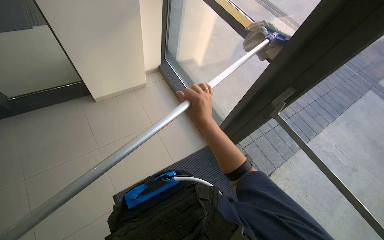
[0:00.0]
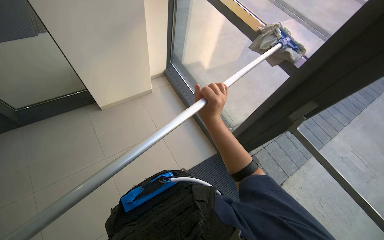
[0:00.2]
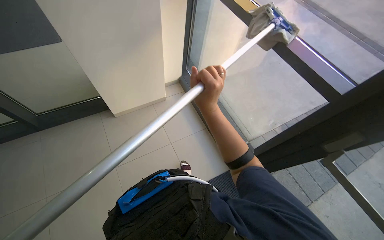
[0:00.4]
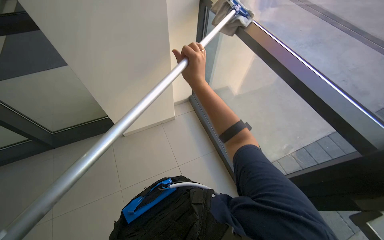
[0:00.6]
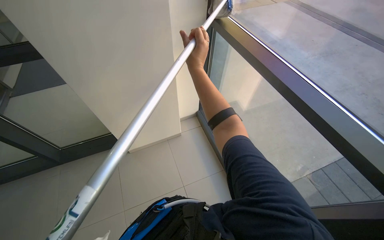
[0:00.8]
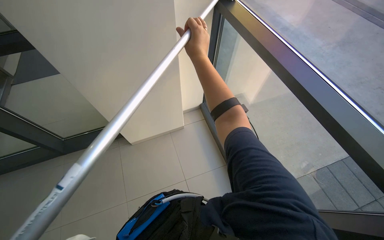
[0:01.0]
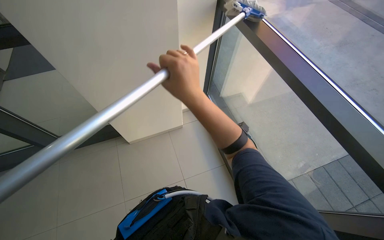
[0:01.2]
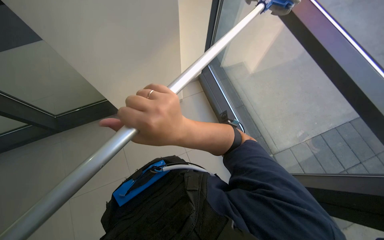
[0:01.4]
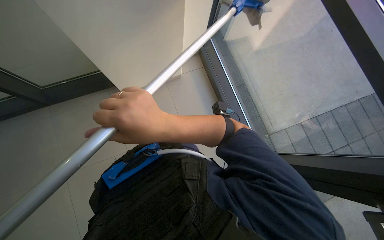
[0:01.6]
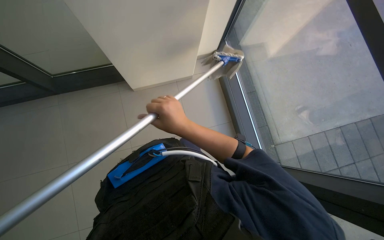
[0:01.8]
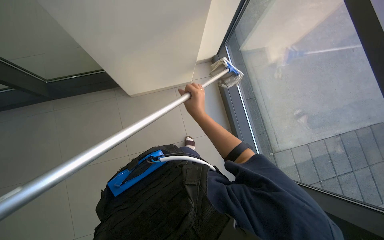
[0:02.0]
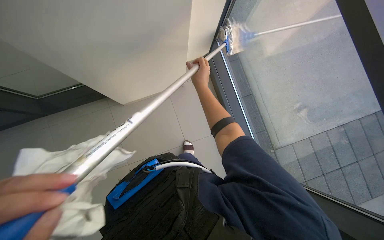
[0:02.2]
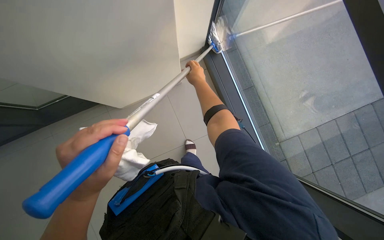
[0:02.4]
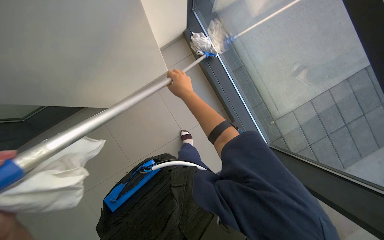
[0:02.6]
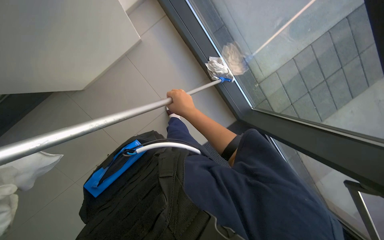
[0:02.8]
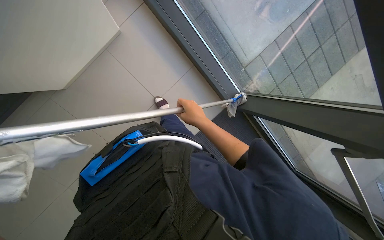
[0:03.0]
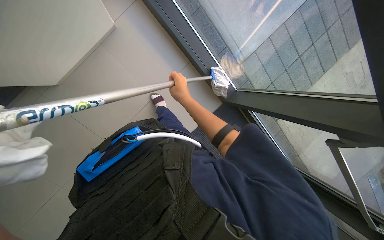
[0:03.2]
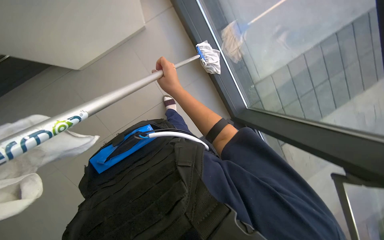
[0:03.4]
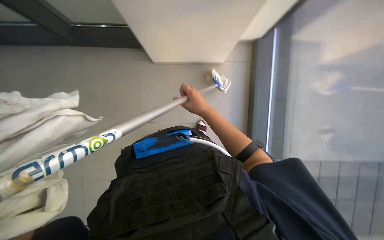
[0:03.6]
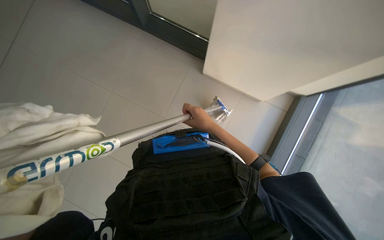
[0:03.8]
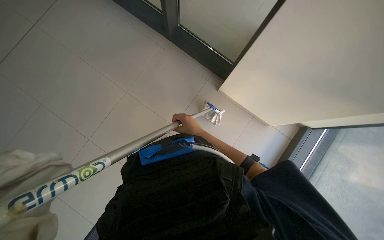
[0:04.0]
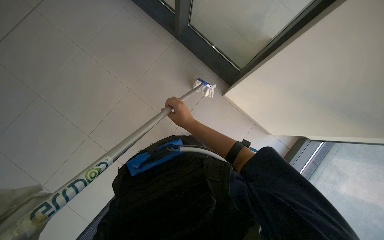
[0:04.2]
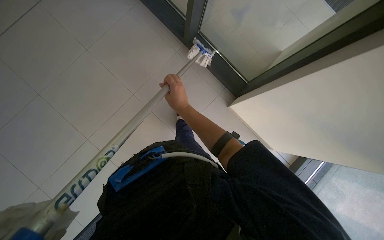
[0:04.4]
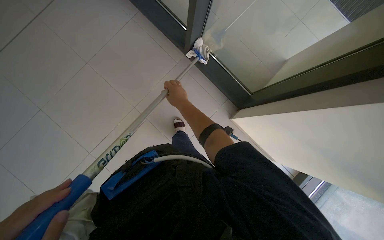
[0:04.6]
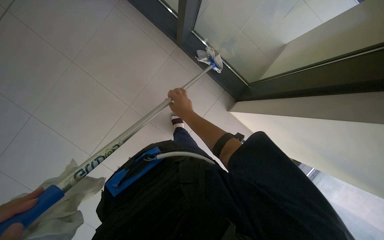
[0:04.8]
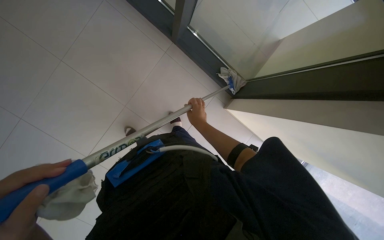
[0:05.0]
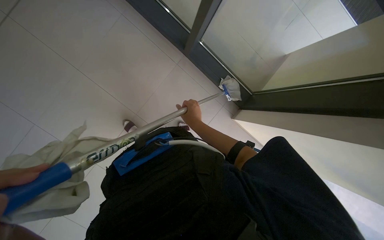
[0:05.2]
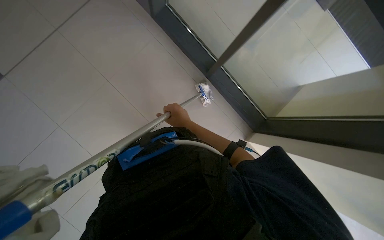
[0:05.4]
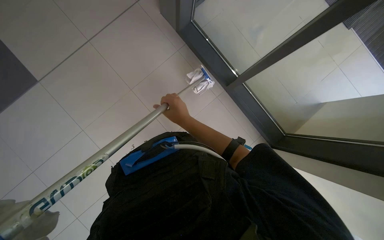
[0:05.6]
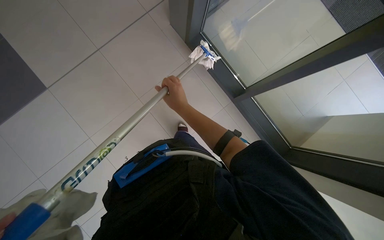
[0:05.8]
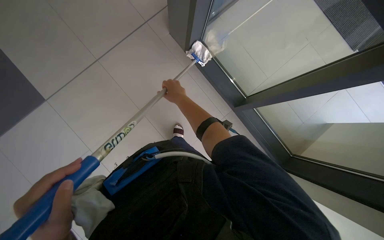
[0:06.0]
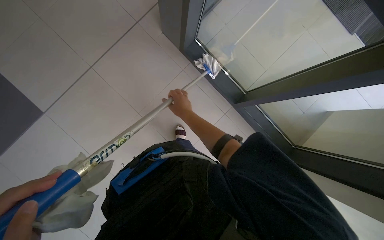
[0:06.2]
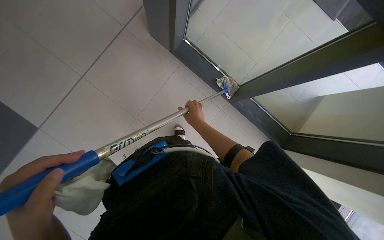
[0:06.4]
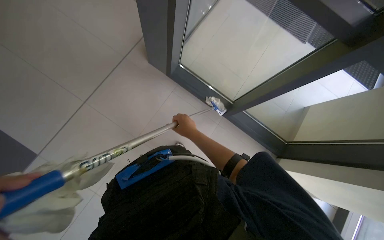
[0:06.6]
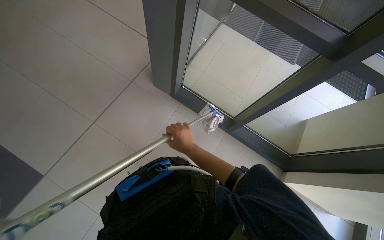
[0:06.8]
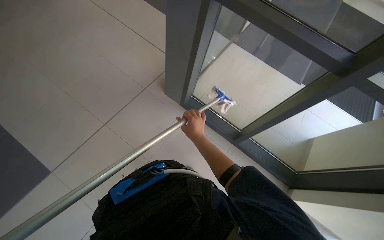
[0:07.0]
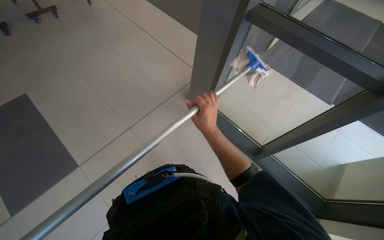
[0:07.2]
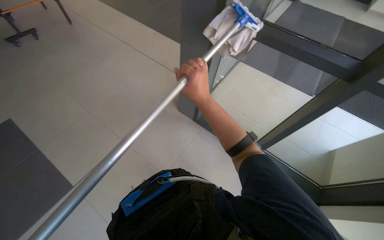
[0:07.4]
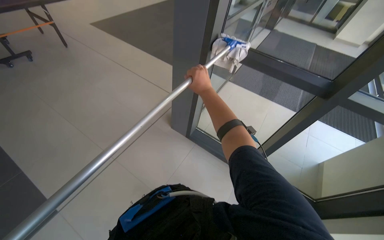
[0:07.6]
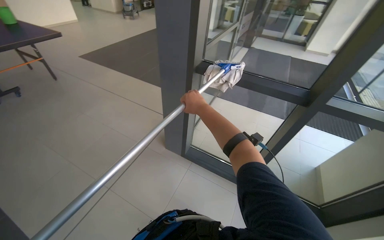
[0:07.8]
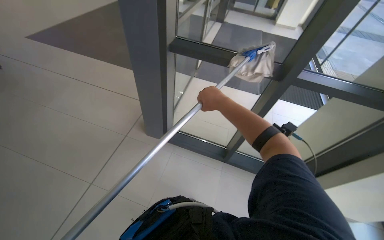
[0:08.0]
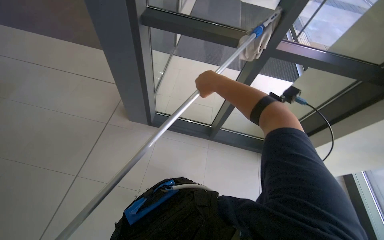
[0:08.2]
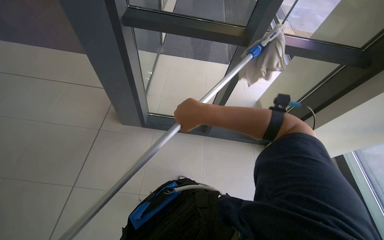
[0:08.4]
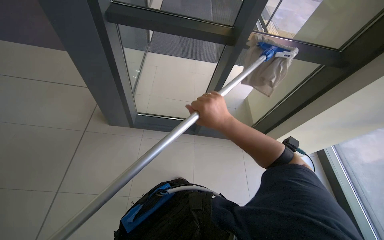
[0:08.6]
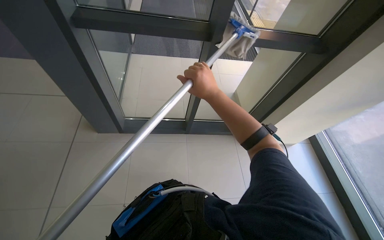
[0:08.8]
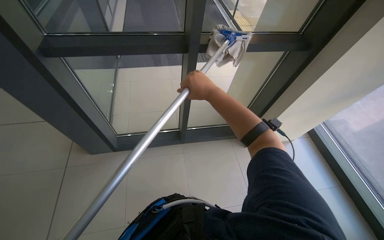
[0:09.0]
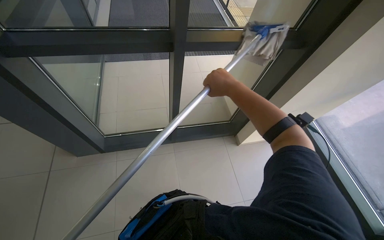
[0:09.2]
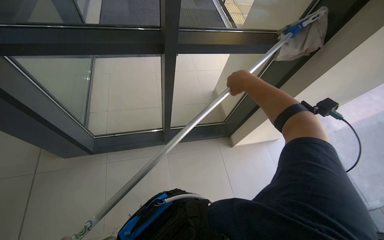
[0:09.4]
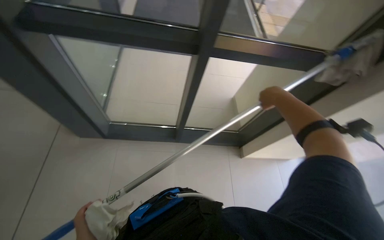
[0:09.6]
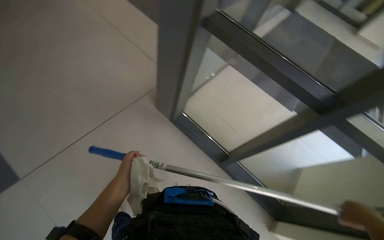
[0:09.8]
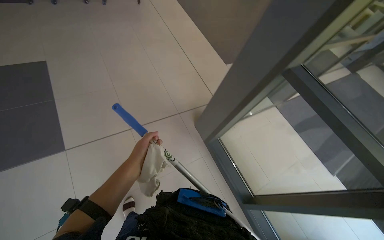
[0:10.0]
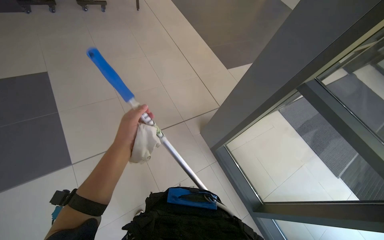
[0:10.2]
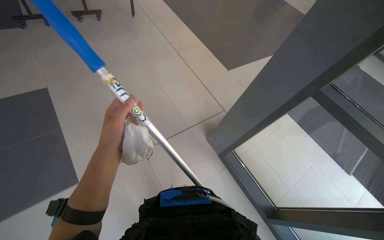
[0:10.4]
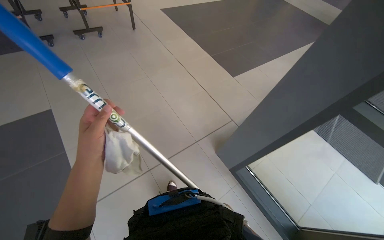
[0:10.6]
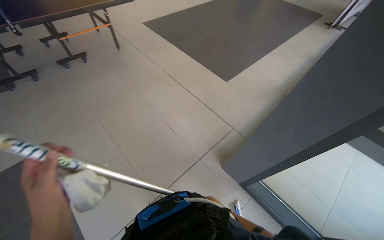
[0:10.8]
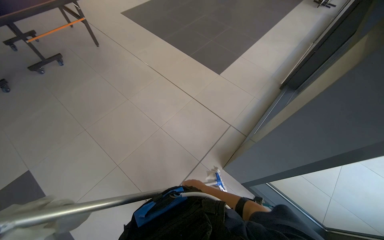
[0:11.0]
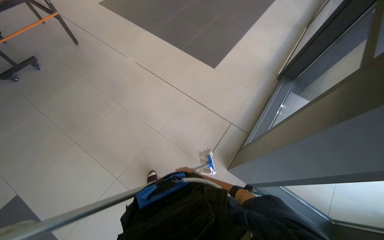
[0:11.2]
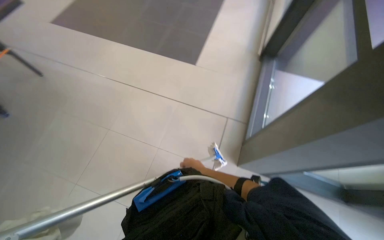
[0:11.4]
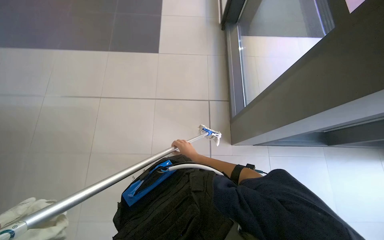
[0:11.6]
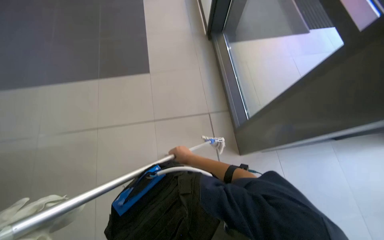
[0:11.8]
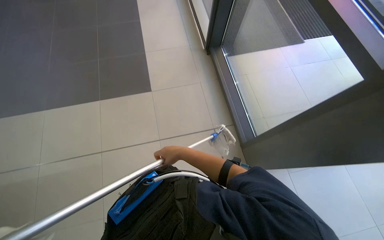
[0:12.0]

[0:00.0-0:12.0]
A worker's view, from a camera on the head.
Job: cleaning windows.
The whole recording: Cleaning glass windows with mop. The worker cleans large glass windows with a mop.
0:00.0 to 0:01.6: The camera travels some 1 m. The view tilts about 20 degrees downward.
0:01.6 to 0:03.0: The wearer looks approximately 15 degrees further downward.
0:03.0 to 0:04.4: The head turns to the left by roughly 40 degrees. The wearer looks approximately 15 degrees further upward.
0:04.4 to 0:06.0: The right hand goes nearer and farther, some 15 cm each way, reversing 2 times.
0:06.0 to 0:07.6: The wearer looks approximately 40 degrees further upward.
0:07.6 to 0:09.0: The wearer's head swings some 45 degrees to the right.
0:09.0 to 0:10.4: The wearer's head swings approximately 25 degrees to the left.
0:10.4 to 0:12.0: The camera is carried some 80 cm. The wearer's head swings approximately 50 degrees to the right.

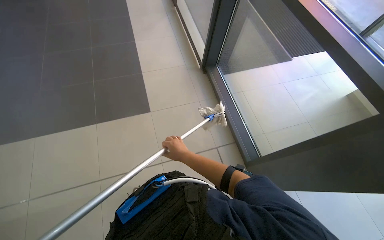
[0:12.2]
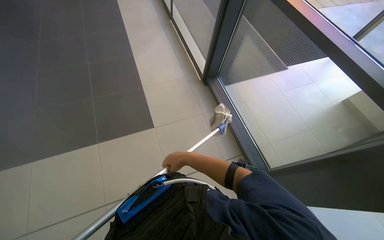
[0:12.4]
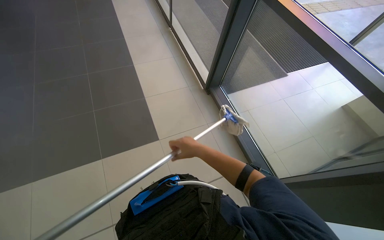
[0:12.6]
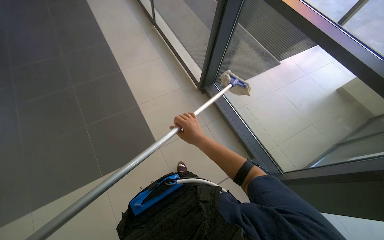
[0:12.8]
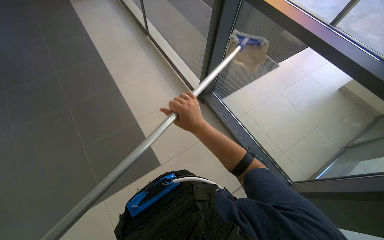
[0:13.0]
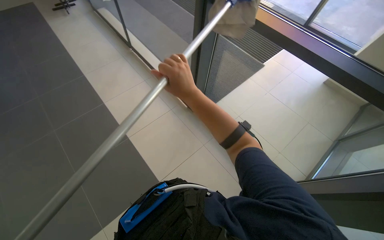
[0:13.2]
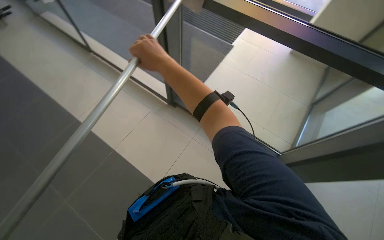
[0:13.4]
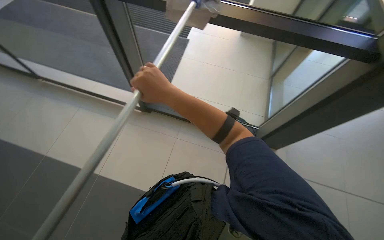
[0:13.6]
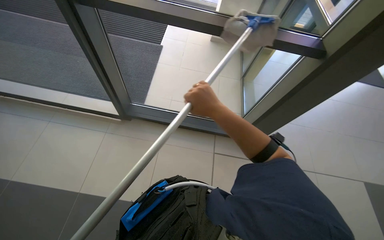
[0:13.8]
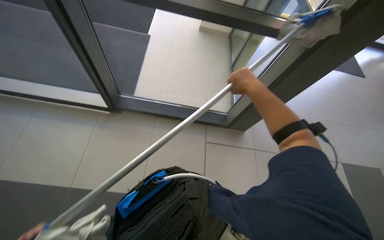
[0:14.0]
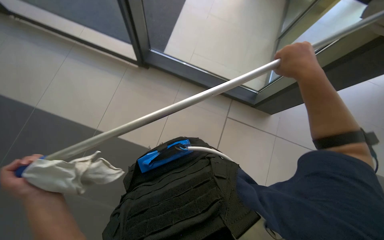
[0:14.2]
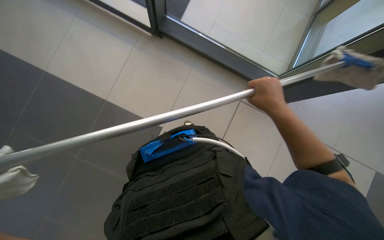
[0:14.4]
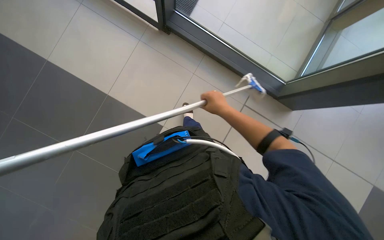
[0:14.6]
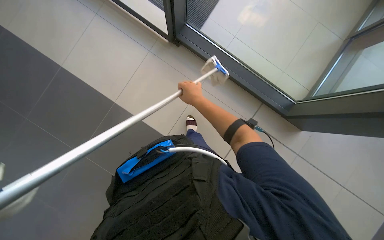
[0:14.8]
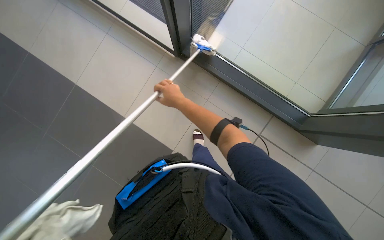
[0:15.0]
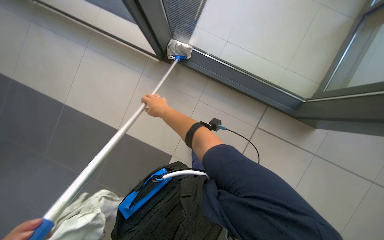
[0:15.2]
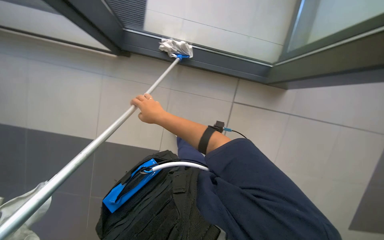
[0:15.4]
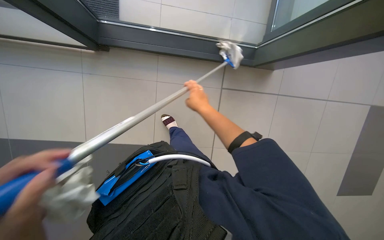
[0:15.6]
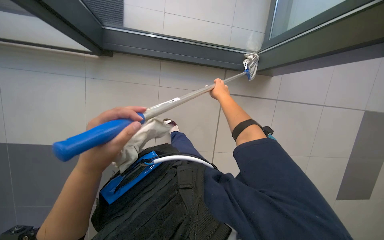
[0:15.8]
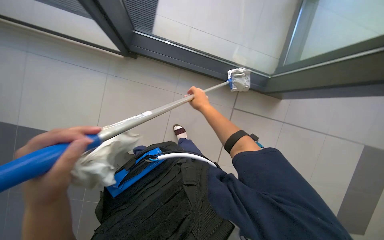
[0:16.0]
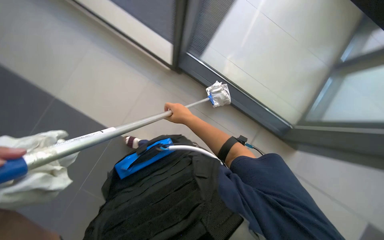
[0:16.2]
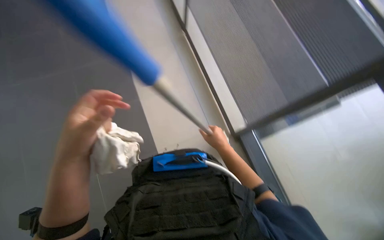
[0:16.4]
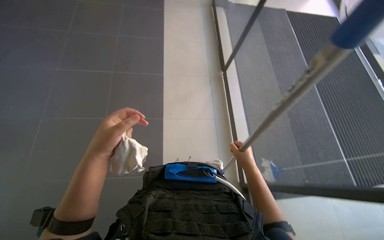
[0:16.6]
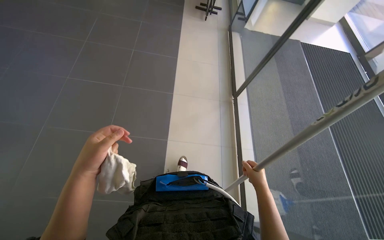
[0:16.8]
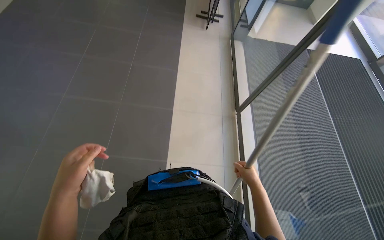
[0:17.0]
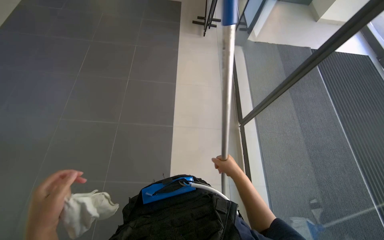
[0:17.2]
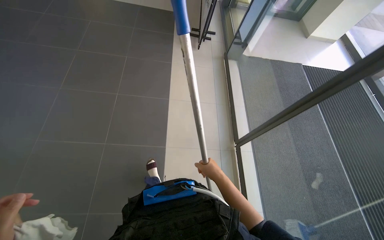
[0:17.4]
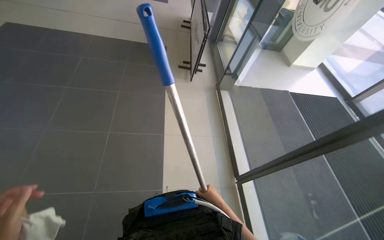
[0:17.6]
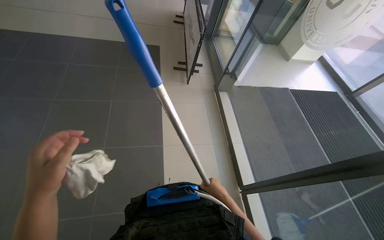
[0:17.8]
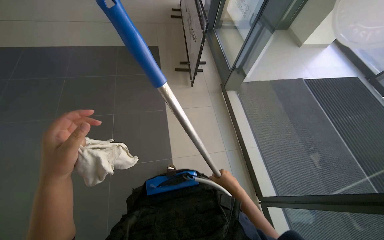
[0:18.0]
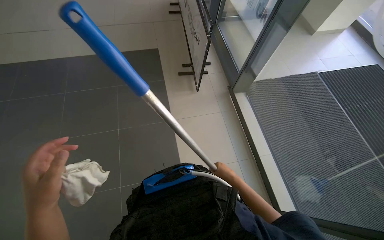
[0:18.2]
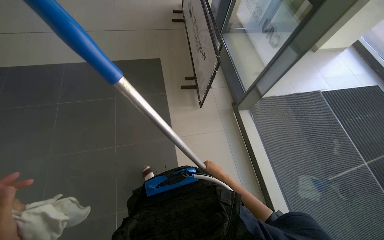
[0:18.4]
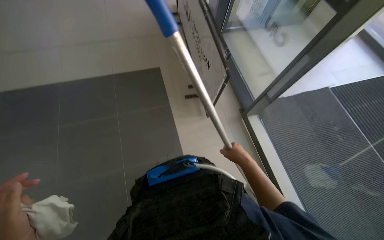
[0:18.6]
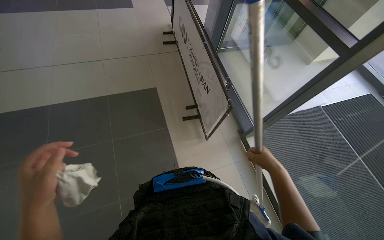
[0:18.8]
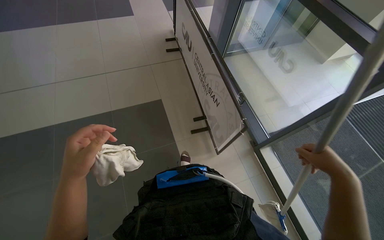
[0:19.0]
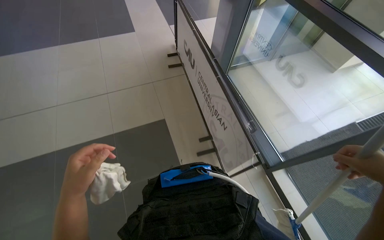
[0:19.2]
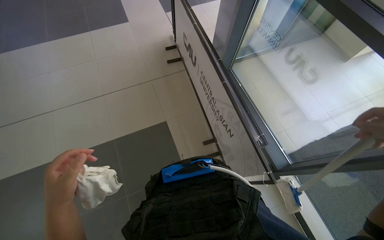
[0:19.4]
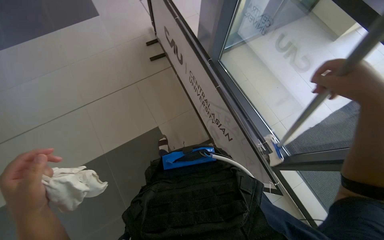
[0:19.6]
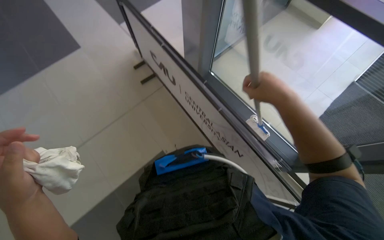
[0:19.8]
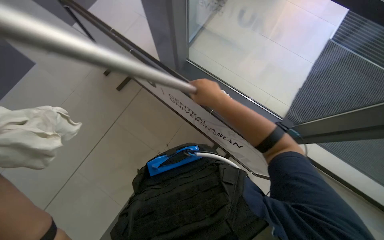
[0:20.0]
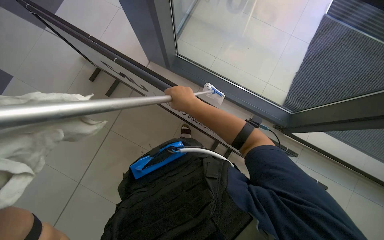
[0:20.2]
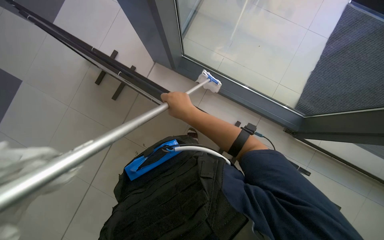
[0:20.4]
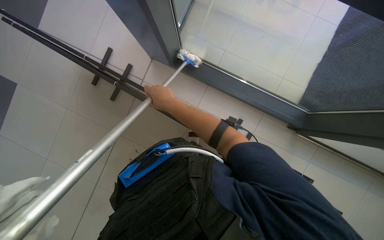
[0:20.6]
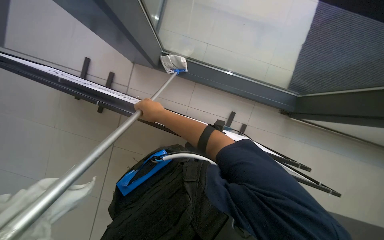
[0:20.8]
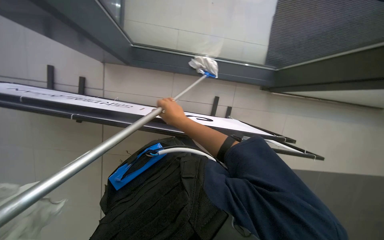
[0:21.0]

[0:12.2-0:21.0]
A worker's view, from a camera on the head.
Job: cleaning windows.
The whole recording: Cleaning glass windows with mop. The worker cleans large glass windows with a mop.
0:12.2 to 0:13.6: The wearer looks about 45 degrees further to the right.
0:13.6 to 0:15.2: The view tilts about 15 degrees downward.
0:15.2 to 0:16.6: The camera pitches upward, by roughly 35 degrees. The scene turns about 30 degrees clockwise in the picture.
0:16.6 to 0:18.0: The view tips upward by approximately 15 degrees.
0:18.0 to 0:19.6: The camera is carried some 60 cm.
0:19.6 to 0:21.0: Everything in view rotates about 45 degrees counterclockwise.
